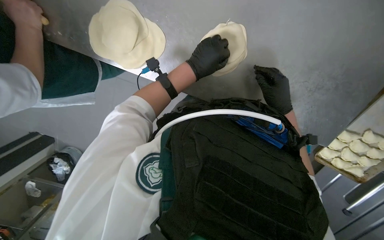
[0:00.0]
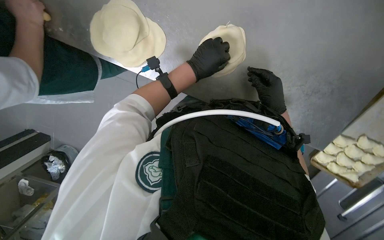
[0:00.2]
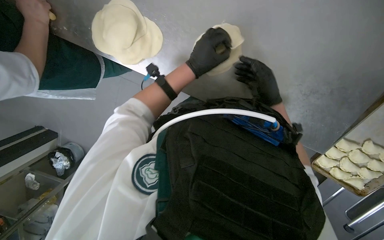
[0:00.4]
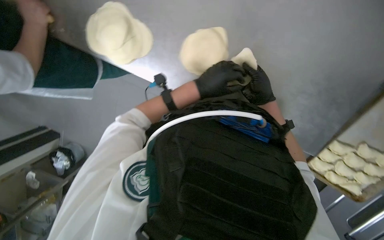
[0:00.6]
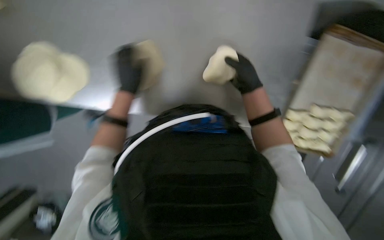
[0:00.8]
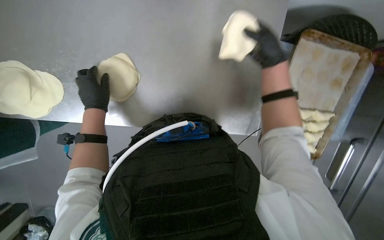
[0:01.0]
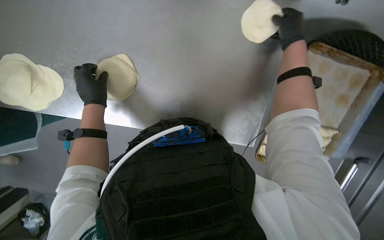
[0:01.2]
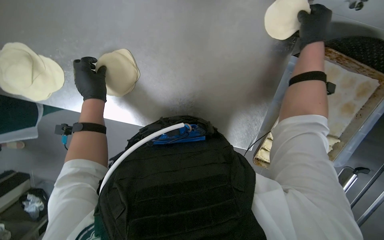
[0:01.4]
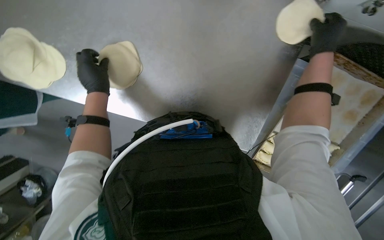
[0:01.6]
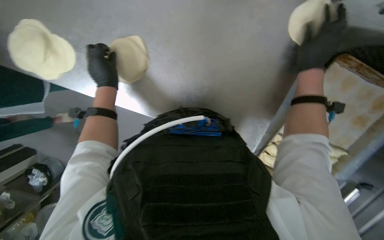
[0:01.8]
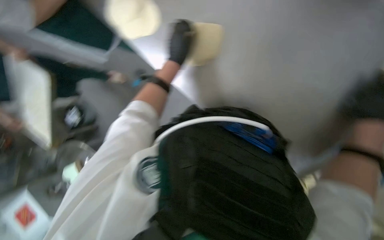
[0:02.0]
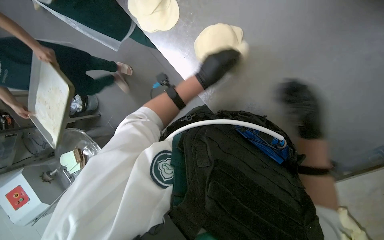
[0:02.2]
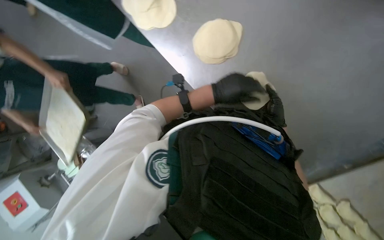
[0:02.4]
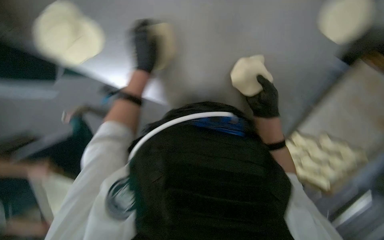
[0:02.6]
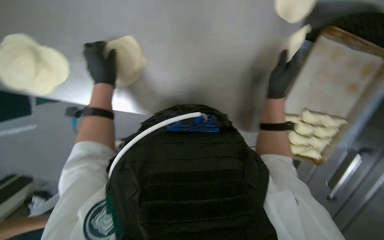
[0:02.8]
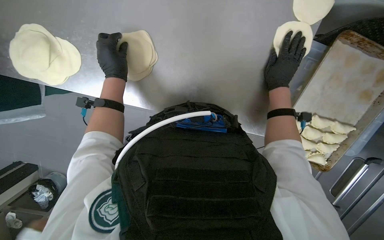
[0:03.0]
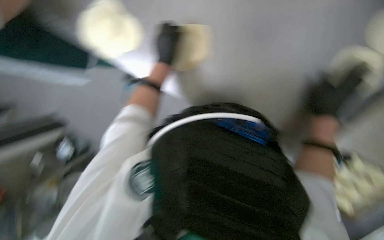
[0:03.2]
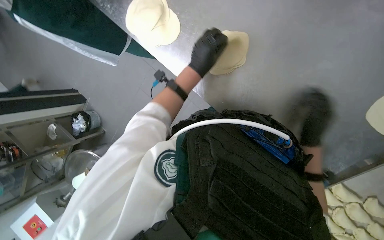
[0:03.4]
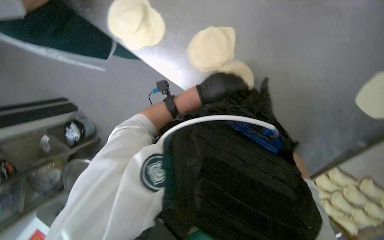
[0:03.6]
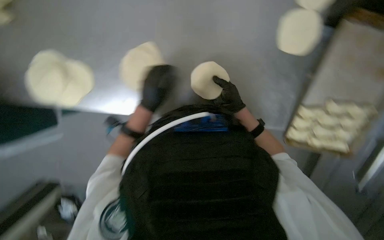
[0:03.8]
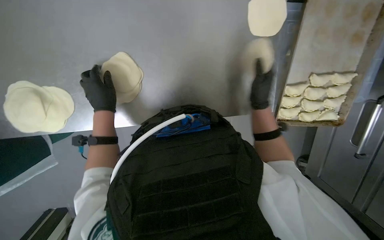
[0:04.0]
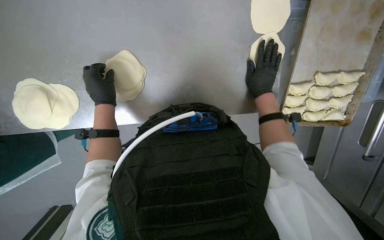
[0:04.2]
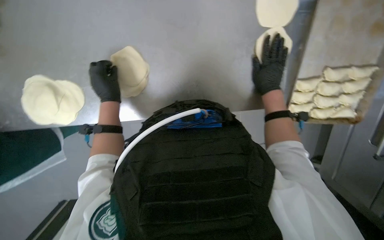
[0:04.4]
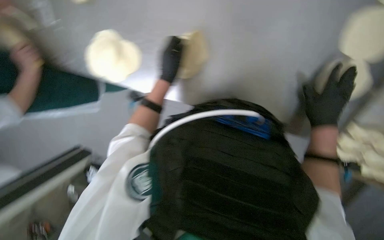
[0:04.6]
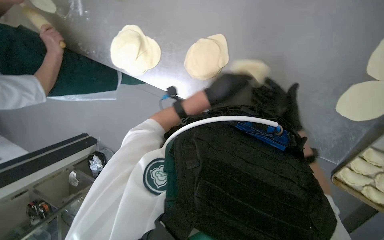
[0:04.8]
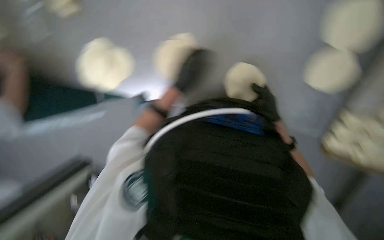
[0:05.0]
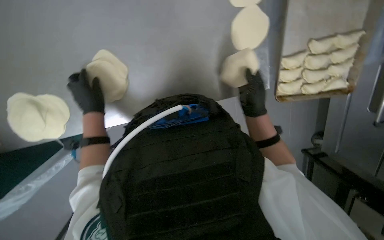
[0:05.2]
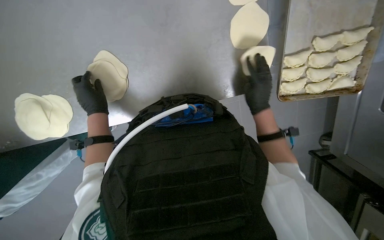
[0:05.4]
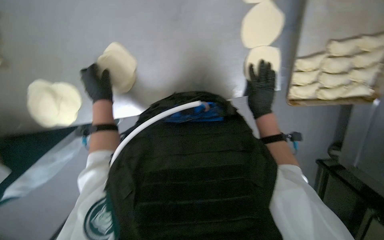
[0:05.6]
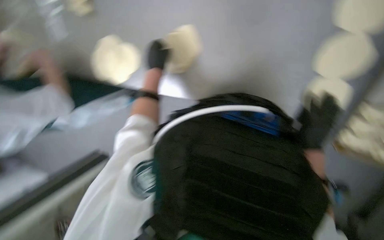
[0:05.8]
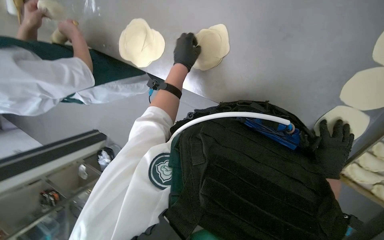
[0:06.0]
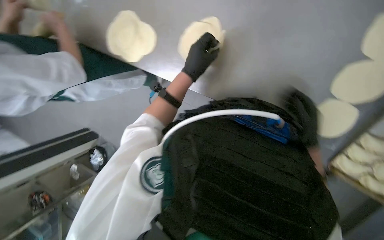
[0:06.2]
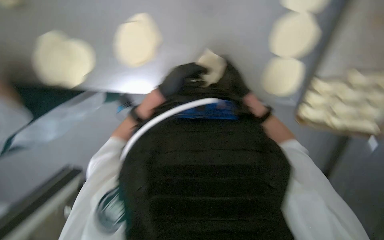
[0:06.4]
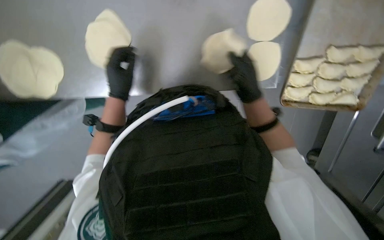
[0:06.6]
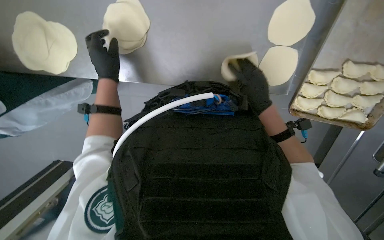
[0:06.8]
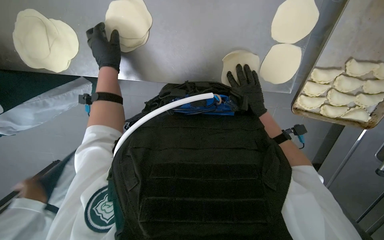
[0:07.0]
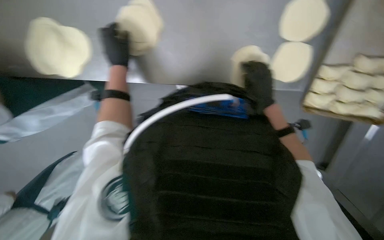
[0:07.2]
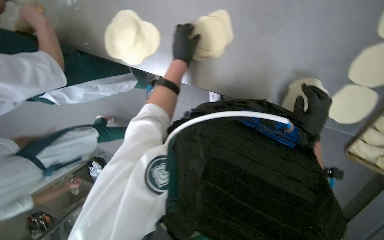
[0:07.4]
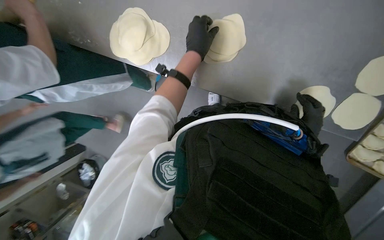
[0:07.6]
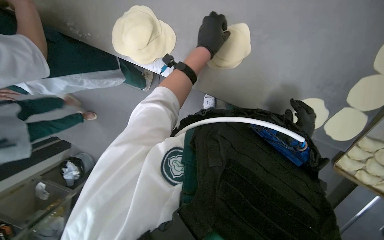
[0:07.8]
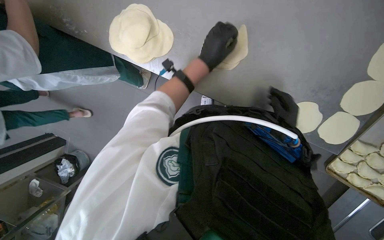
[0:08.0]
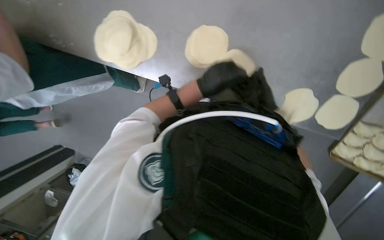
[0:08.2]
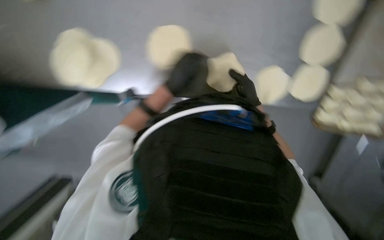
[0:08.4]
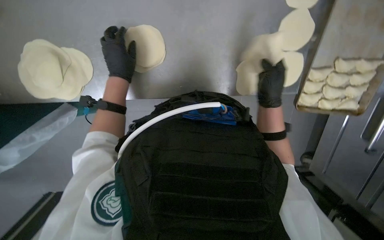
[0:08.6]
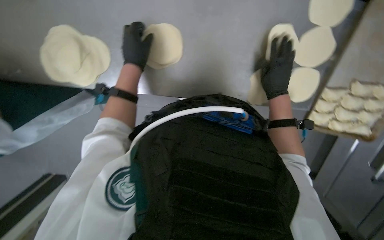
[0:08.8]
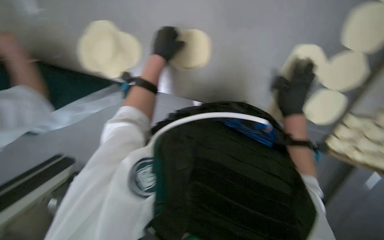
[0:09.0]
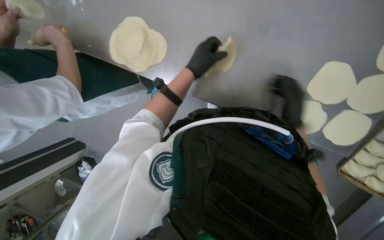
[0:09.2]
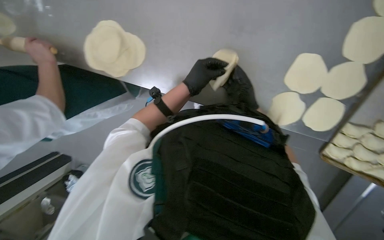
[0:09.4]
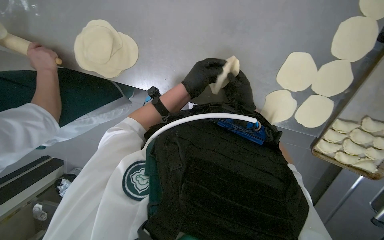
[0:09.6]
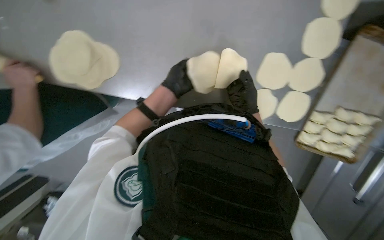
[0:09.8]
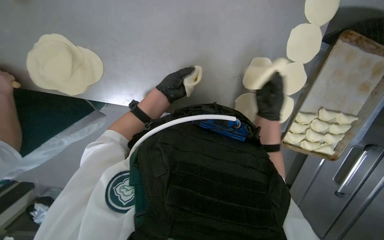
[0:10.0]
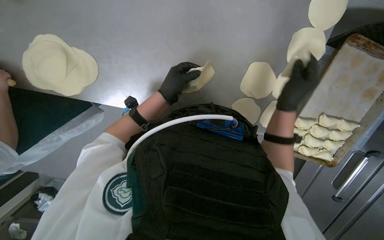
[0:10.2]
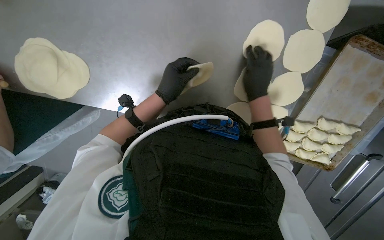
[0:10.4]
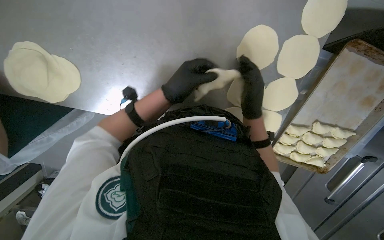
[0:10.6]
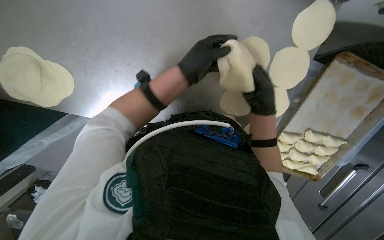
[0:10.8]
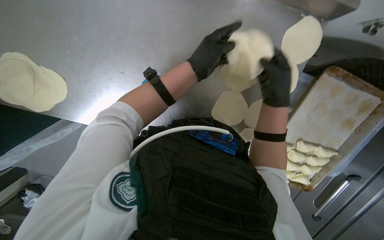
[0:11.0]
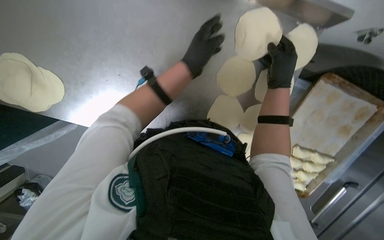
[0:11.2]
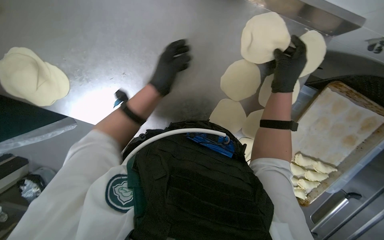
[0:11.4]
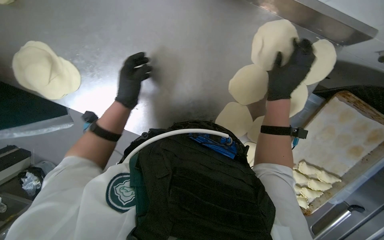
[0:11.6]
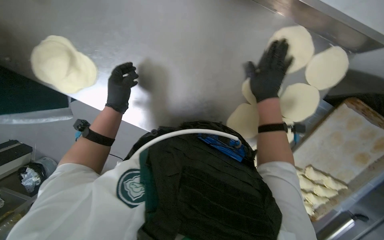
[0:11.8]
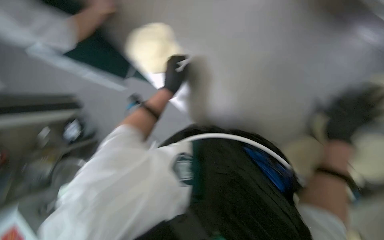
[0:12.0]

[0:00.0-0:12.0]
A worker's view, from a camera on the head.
Job: preparing food.
The whole recording: Flattening dough for dumplings. The worker continues flattening small pieces of dough into circular shapes using a rolling pin.
0:00.0 to 0:01.6: The left hand goes approximately 20 cm to the left. The right hand travels up the picture and to the right by approximately 30 cm.
0:04.4 to 0:06.0: The wearer's head swings some 40 degrees to the left.
0:06.0 to 0:07.6: The left hand reaches about 5 cm to the left, then returns; the right hand moves up the picture, approximately 15 cm, and travels to the left and back again, about 15 cm each way.
0:09.0 to 0:10.4: The right hand goes about 10 cm up the picture; the left hand goes some 10 cm down the picture.
0:10.4 to 0:12.0: The right hand goes roughly 15 cm nearer to the camera and to the right. The left hand moves left and right over some 25 cm, changing direction 2 times.

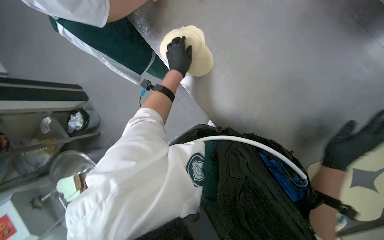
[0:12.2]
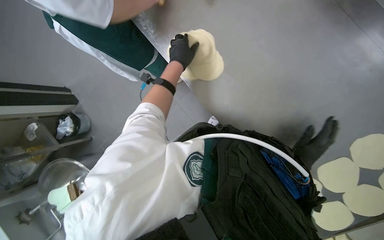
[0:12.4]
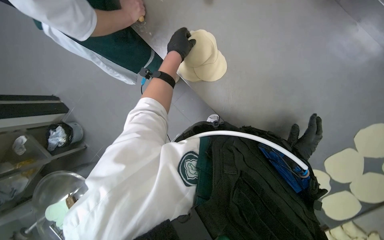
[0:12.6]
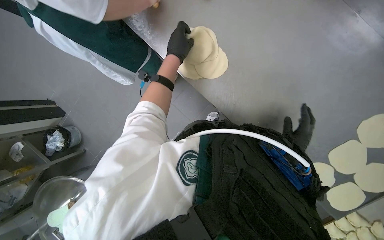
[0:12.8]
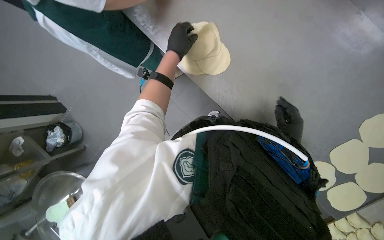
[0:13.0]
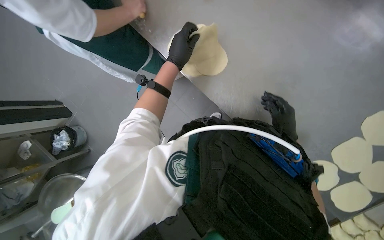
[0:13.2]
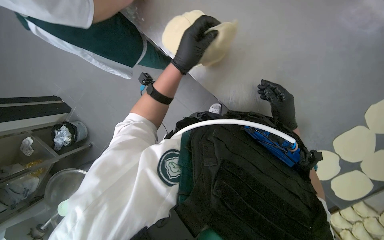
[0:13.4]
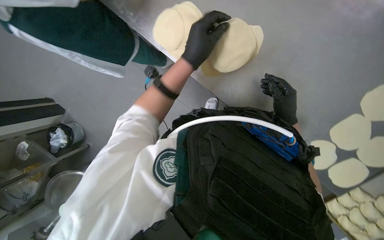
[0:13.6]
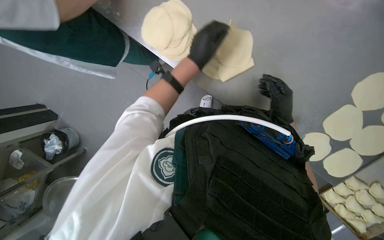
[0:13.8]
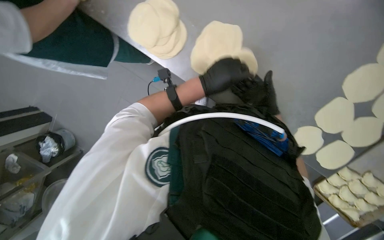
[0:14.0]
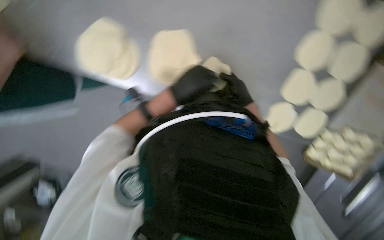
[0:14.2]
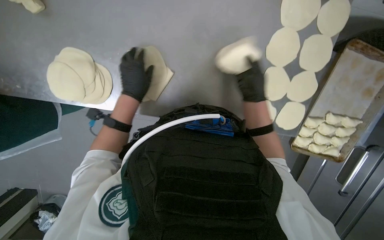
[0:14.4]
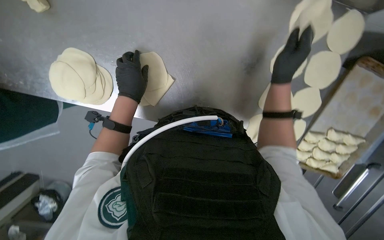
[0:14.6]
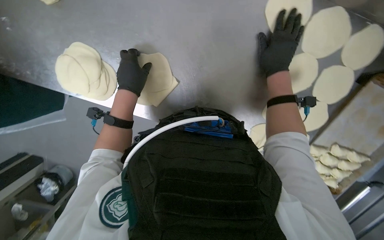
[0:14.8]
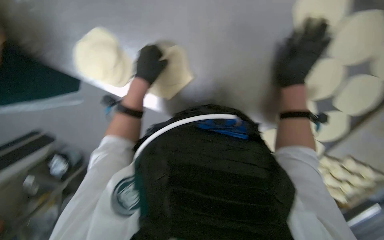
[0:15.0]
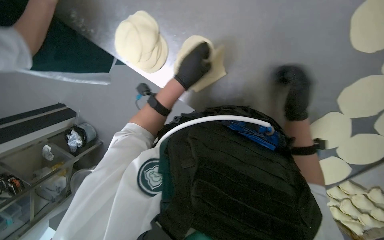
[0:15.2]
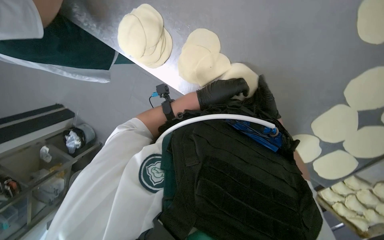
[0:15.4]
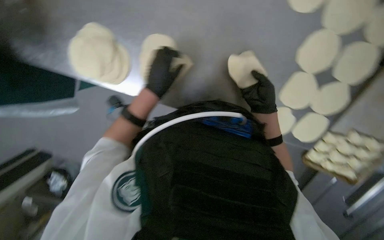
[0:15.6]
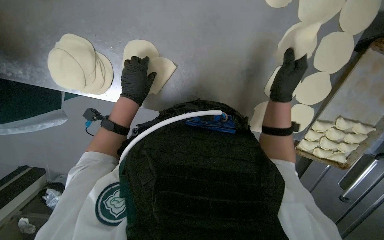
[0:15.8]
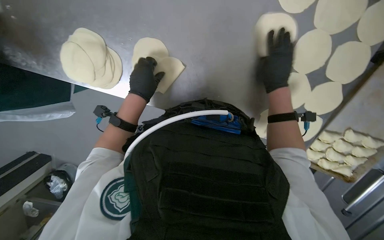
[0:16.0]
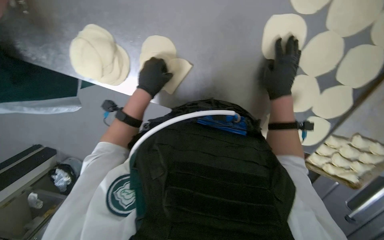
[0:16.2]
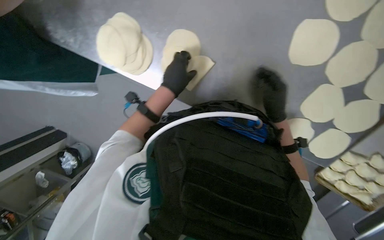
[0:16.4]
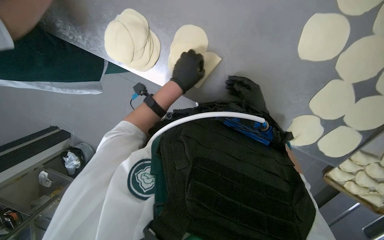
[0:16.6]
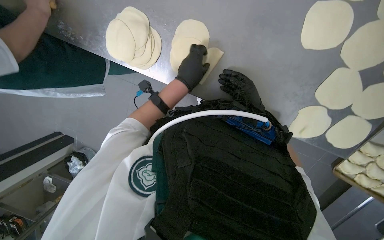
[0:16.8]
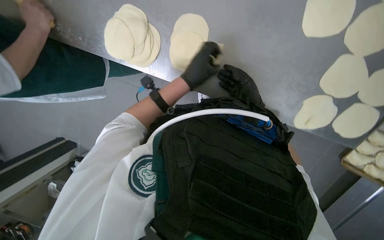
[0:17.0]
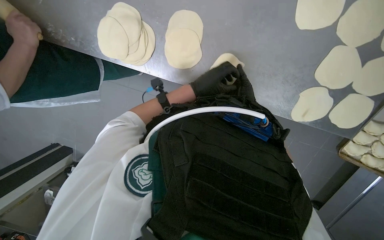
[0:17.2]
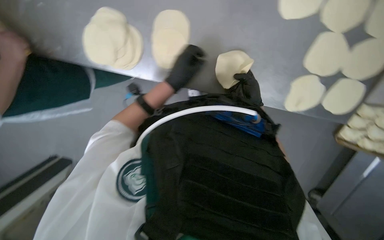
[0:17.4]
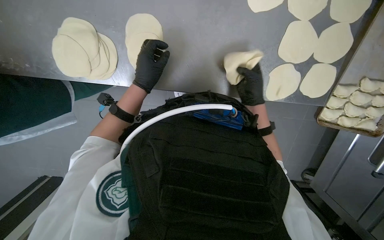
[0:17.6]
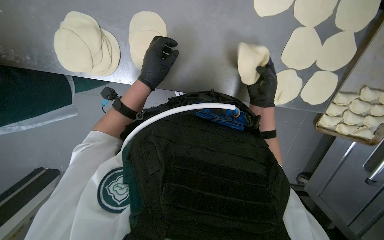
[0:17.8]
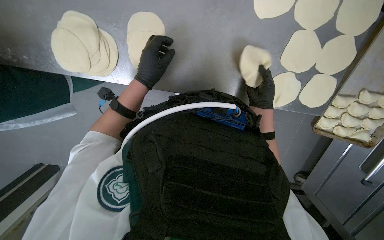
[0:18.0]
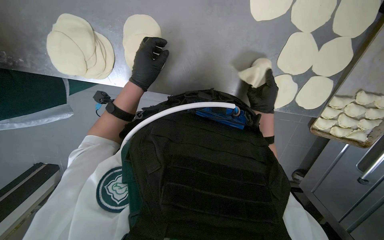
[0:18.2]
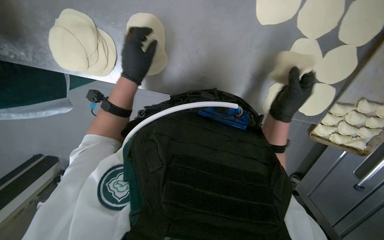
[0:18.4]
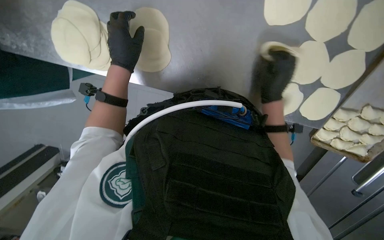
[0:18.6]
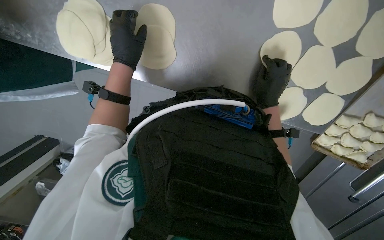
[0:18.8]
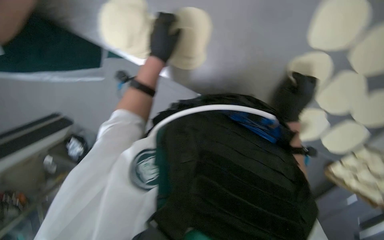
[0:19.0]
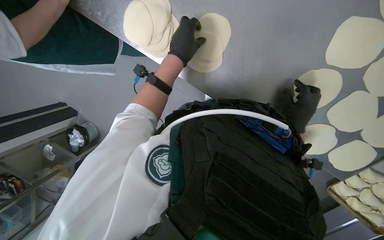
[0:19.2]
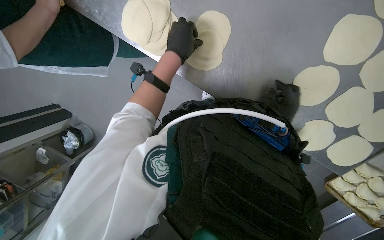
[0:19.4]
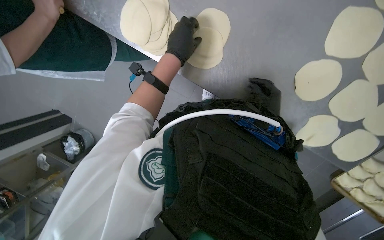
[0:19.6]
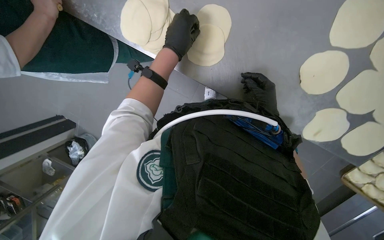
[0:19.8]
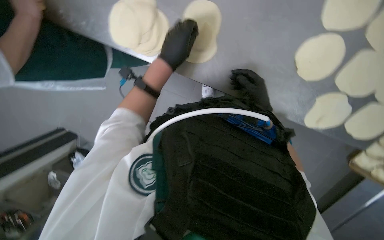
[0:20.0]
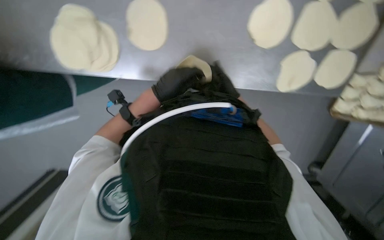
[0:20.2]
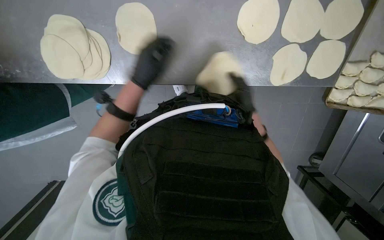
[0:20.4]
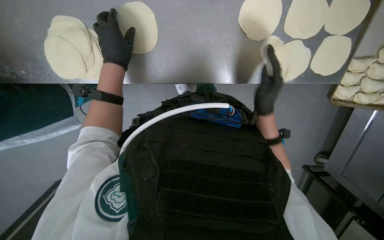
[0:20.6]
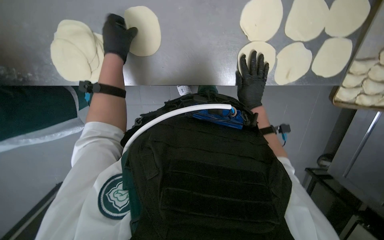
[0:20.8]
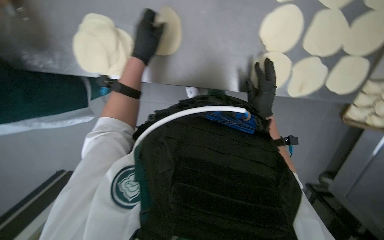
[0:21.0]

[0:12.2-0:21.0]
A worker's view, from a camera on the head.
Job: preparing food.
The whole recording: Flattening dough for dumplings. The worker continues flattening small pieces of dough into circular shapes using a rolling pin.
0:12.2 to 0:13.6: The right hand is displaced farther from the camera by about 10 cm.
0:15.2 to 0:16.6: The right hand reaches approximately 10 cm farther from the camera, then returns. Meanwhile the left hand travels to the left and back again, some 5 cm each way.
0:16.6 to 0:18.0: The right hand reaches roughly 10 cm farther from the camera, then returns. Meanwhile the left hand moves approximately 20 cm farther from the camera and comes back.
